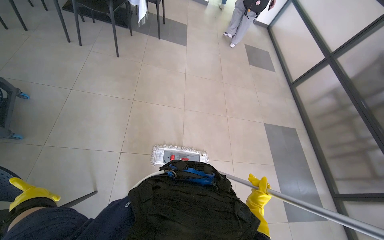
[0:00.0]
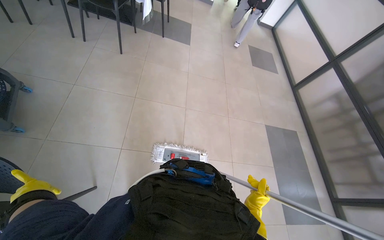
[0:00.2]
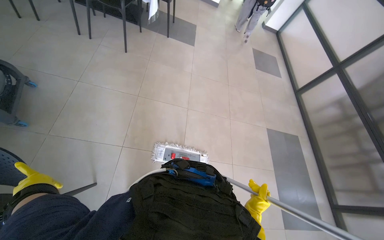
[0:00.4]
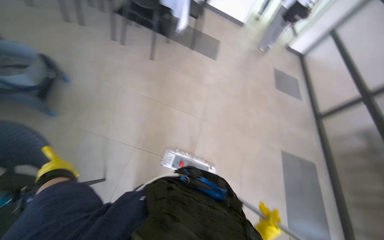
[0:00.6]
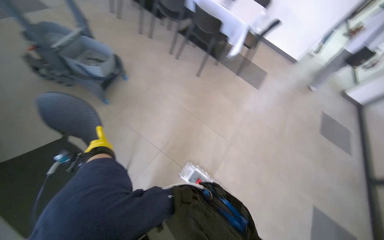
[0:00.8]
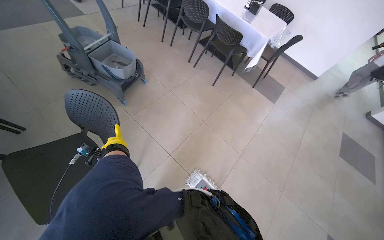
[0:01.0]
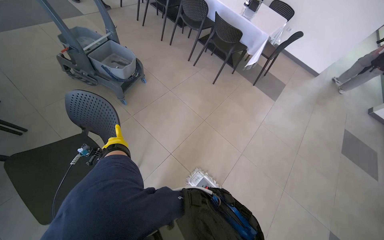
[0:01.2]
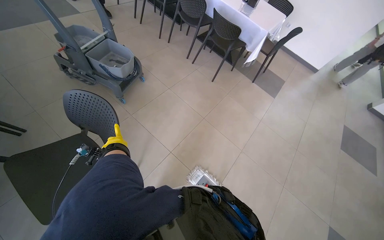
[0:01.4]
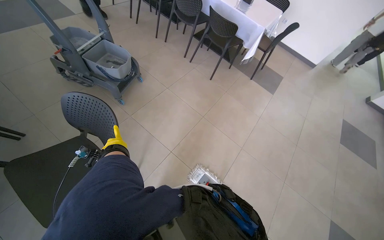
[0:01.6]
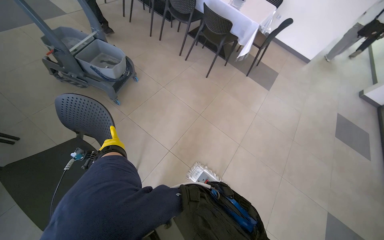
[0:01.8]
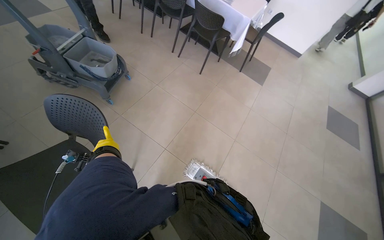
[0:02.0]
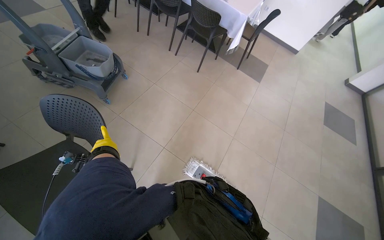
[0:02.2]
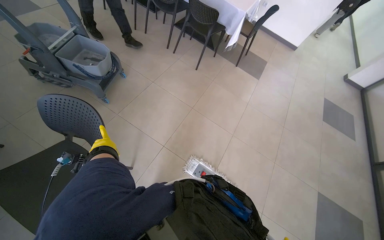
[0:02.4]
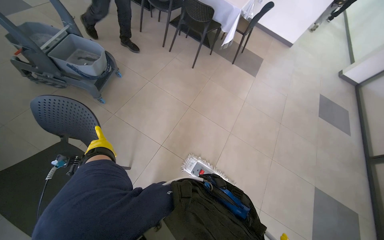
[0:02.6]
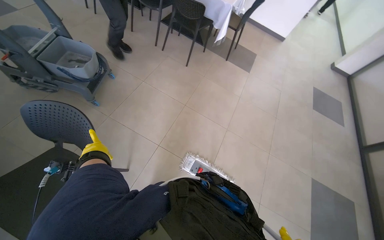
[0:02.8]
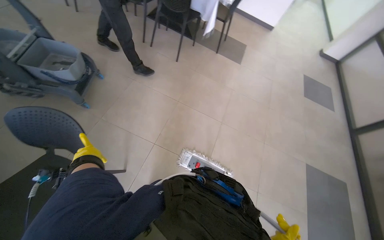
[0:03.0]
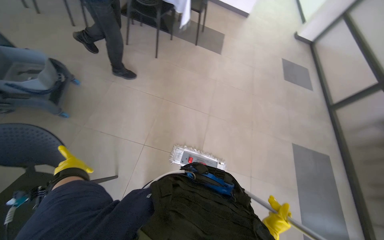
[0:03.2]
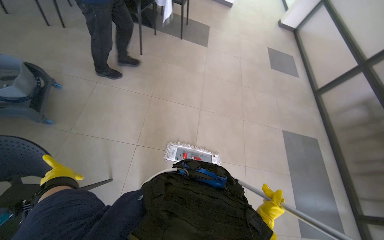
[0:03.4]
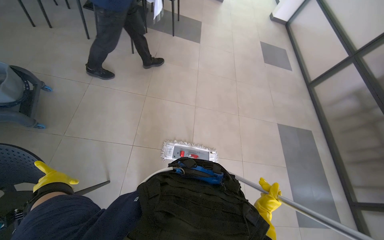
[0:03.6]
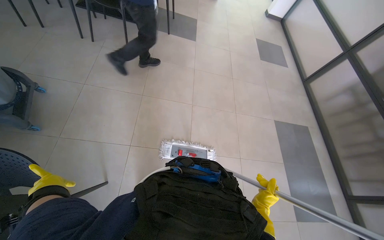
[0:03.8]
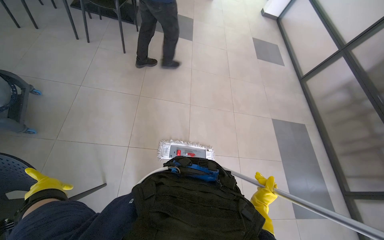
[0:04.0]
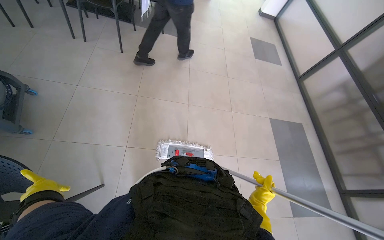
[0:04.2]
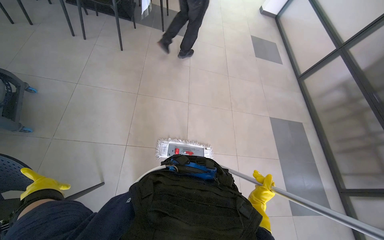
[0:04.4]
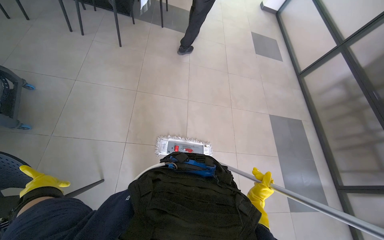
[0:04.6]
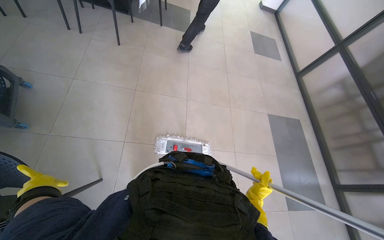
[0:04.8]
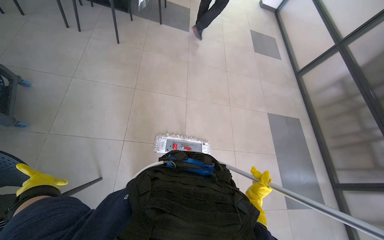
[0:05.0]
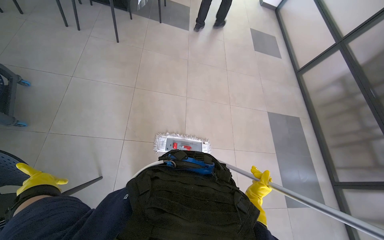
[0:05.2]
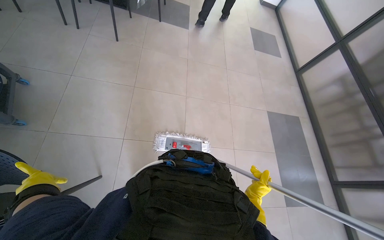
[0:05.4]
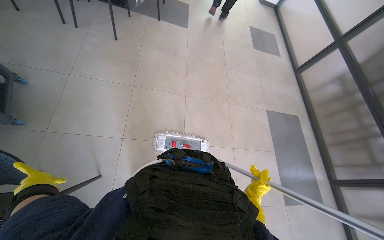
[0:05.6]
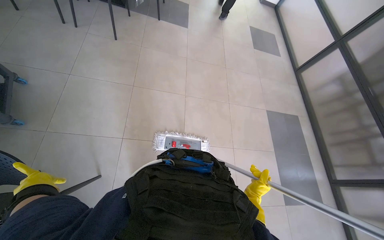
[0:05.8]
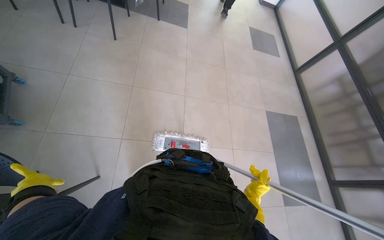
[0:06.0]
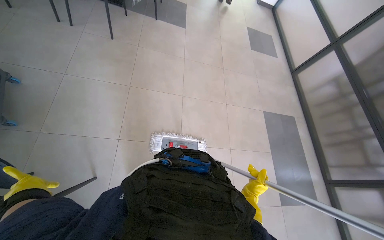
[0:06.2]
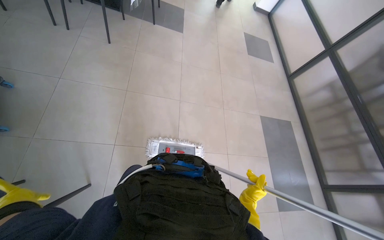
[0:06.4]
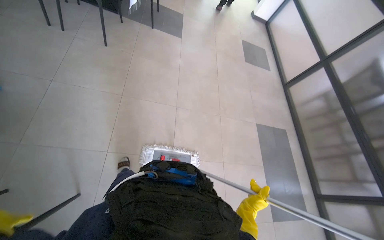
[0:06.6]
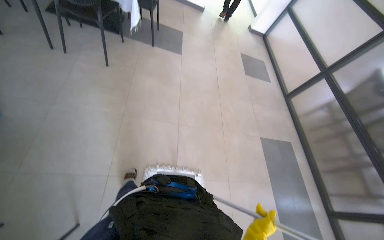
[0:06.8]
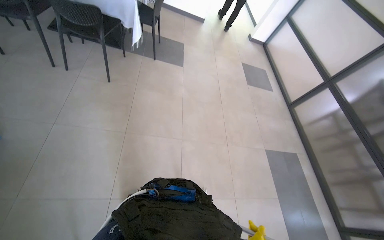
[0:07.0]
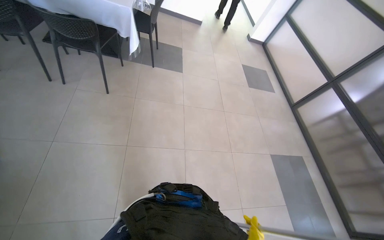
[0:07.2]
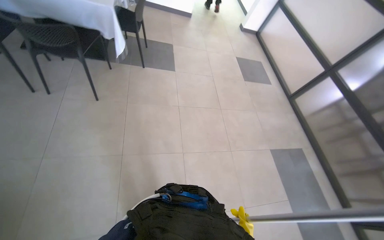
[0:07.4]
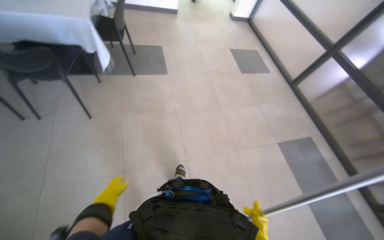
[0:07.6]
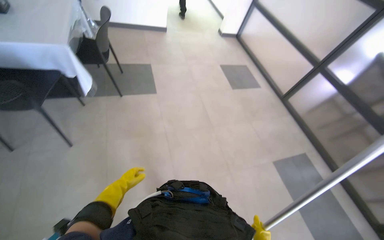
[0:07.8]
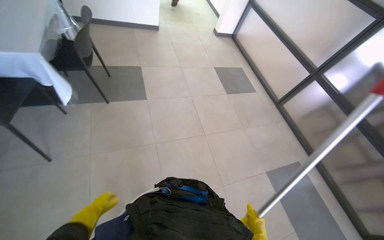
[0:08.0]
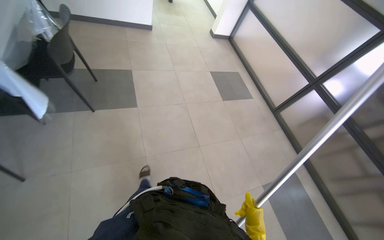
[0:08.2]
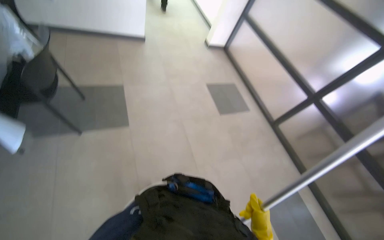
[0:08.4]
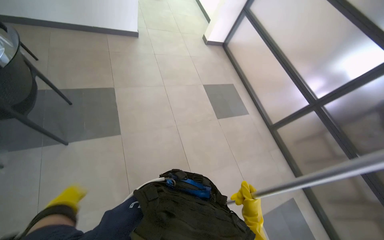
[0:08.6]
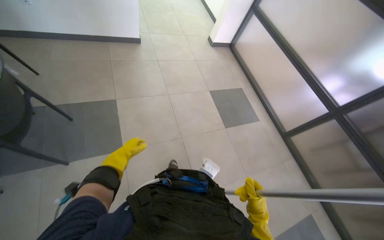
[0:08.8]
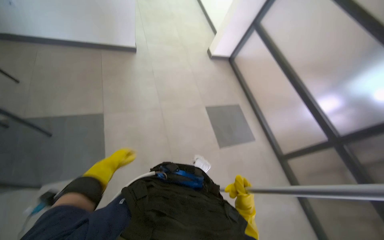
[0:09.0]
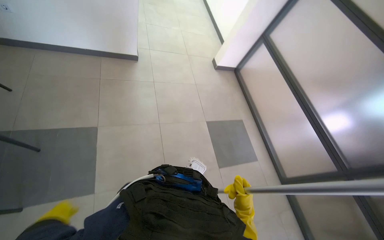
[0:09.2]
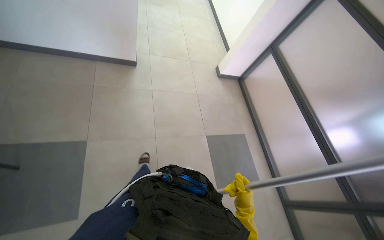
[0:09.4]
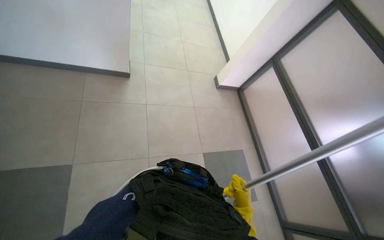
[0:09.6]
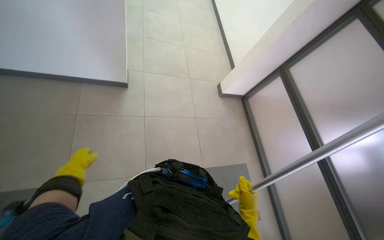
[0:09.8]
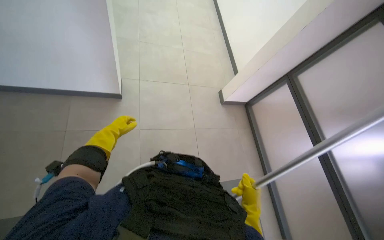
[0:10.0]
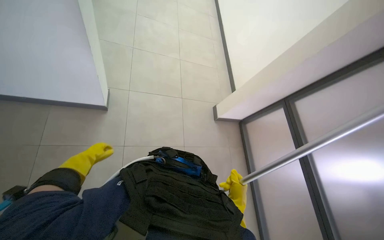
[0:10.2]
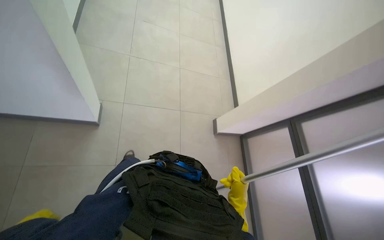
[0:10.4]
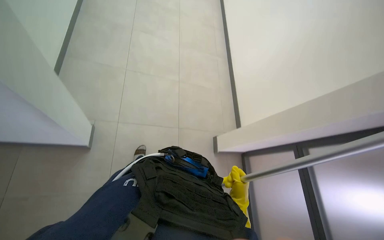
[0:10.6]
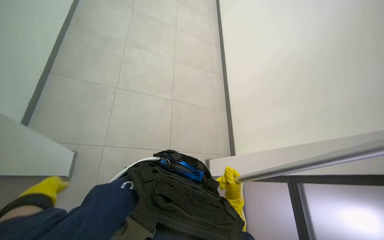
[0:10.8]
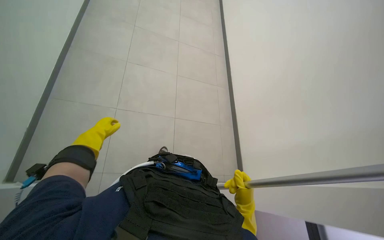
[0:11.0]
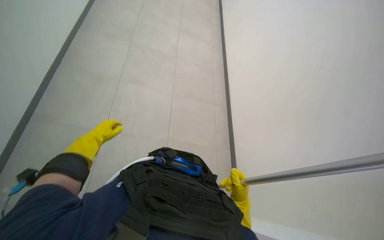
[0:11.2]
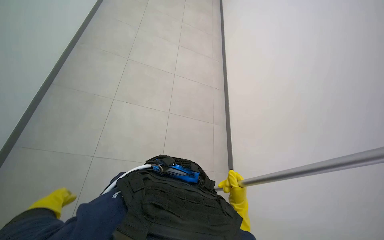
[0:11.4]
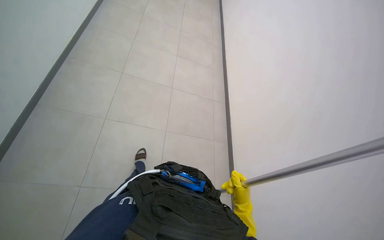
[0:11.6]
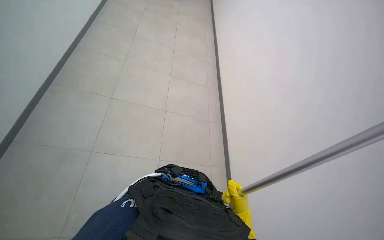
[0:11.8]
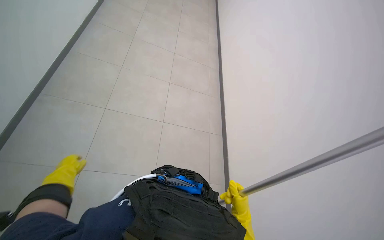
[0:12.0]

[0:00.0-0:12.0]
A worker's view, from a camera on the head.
Job: mopping floor.
The whole recording: Mopping cafeteria floor. The worker mops the cafeteria floor with a flat mop.
0:00.0 to 0:01.6: The wearer looks some 35 degrees further to the left. The wearer looks approximately 10 degrees further upward.
0:03.0 to 0:04.4: The head rotates some 20 degrees to the right. The left hand is displaced nearer to the camera by roughly 10 cm.
0:06.0 to 0:07.6: The head travels some 40 cm.
0:07.6 to 0:09.0: The camera is carried roughly 1.5 m.
0:09.0 to 0:10.4: The camera is carried some 1 m.
0:10.4 to 0:12.0: The view tilts about 30 degrees upward.

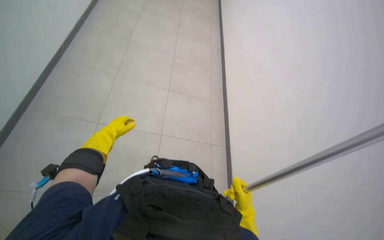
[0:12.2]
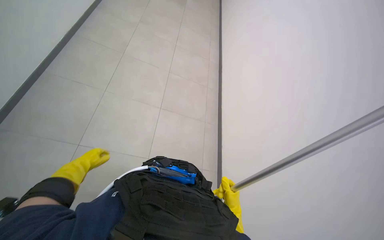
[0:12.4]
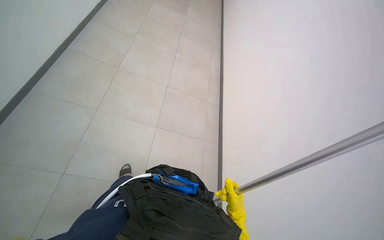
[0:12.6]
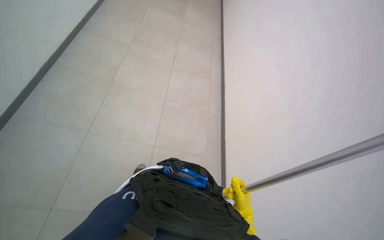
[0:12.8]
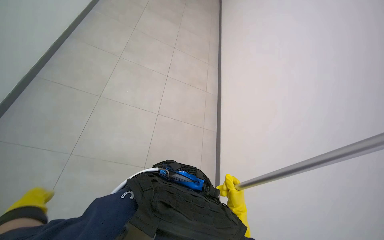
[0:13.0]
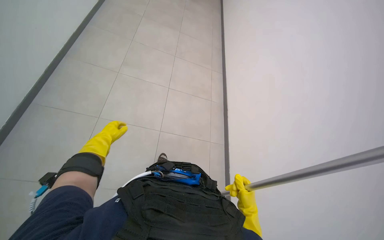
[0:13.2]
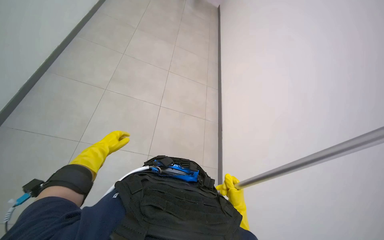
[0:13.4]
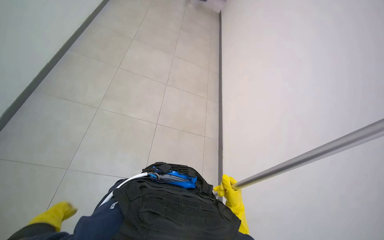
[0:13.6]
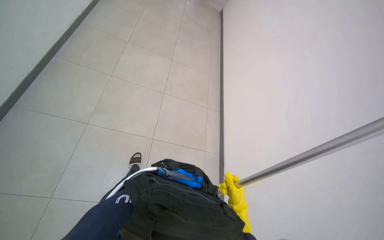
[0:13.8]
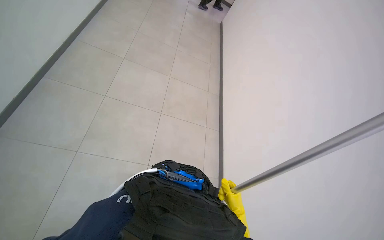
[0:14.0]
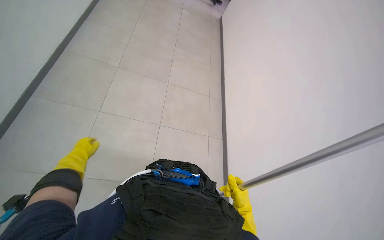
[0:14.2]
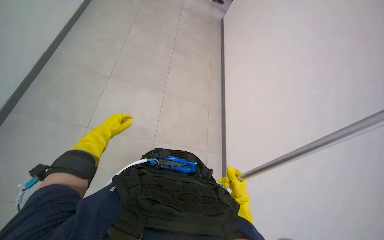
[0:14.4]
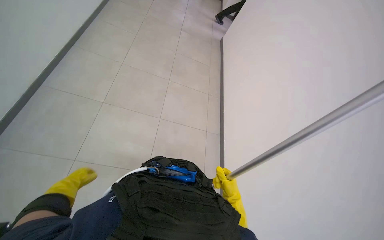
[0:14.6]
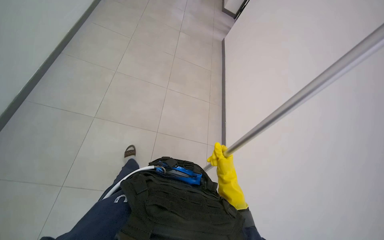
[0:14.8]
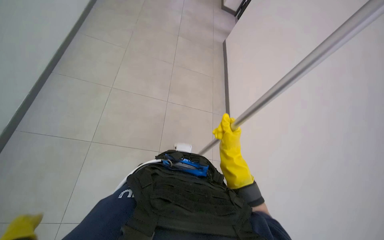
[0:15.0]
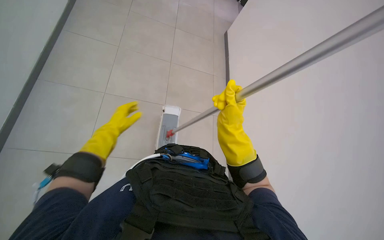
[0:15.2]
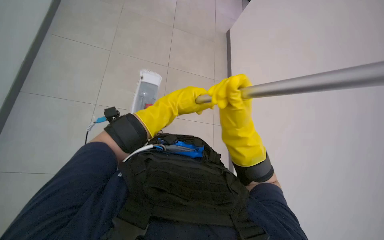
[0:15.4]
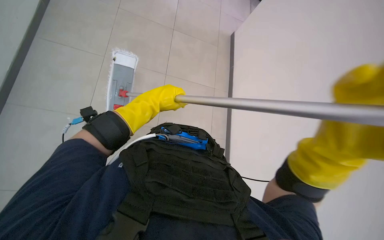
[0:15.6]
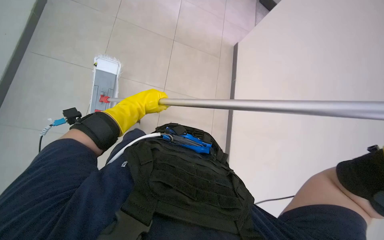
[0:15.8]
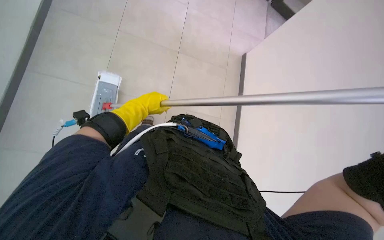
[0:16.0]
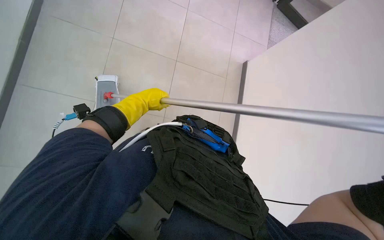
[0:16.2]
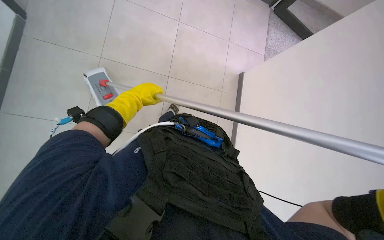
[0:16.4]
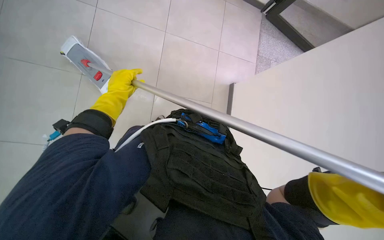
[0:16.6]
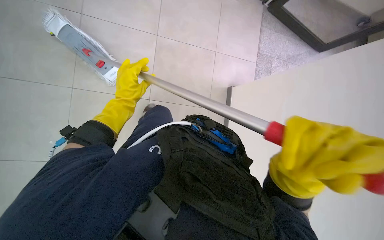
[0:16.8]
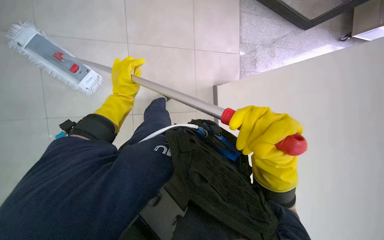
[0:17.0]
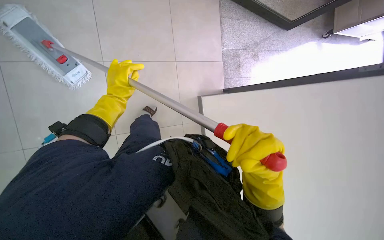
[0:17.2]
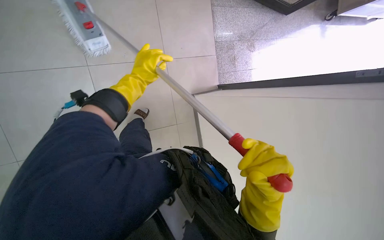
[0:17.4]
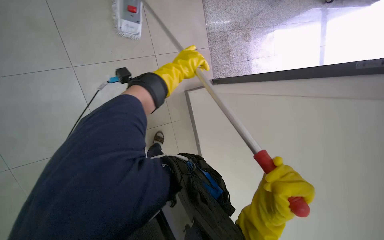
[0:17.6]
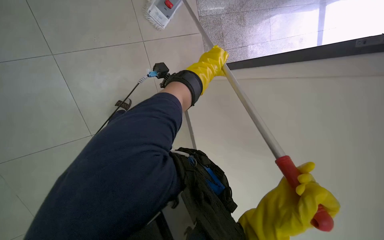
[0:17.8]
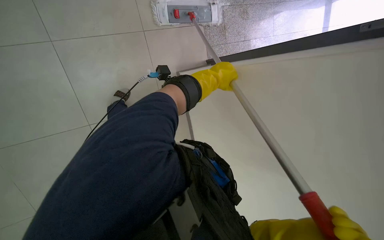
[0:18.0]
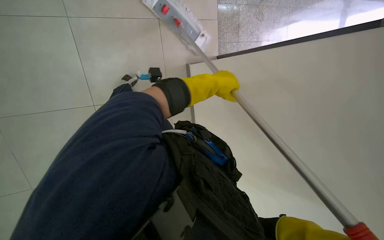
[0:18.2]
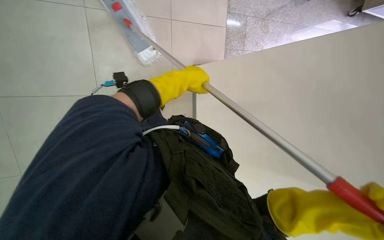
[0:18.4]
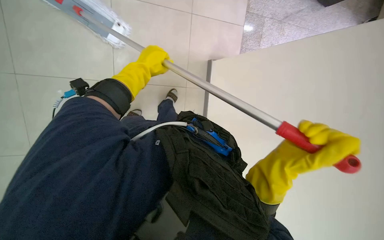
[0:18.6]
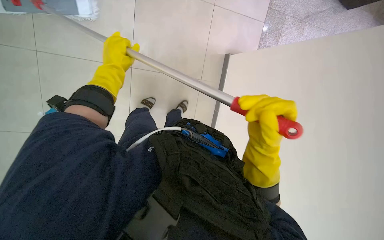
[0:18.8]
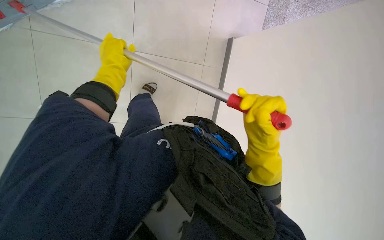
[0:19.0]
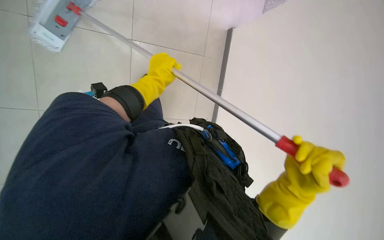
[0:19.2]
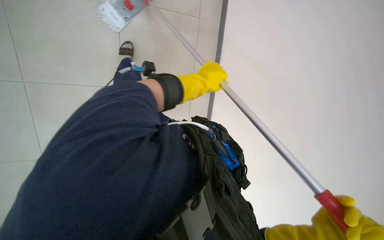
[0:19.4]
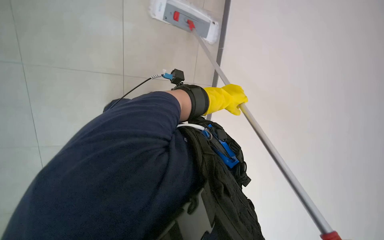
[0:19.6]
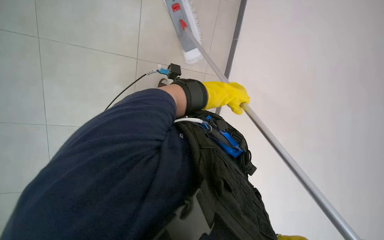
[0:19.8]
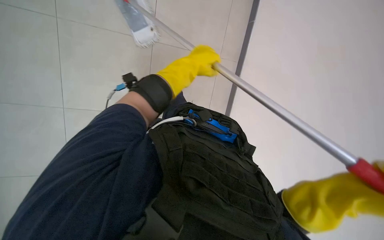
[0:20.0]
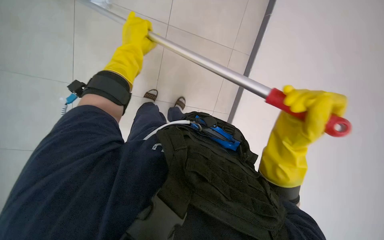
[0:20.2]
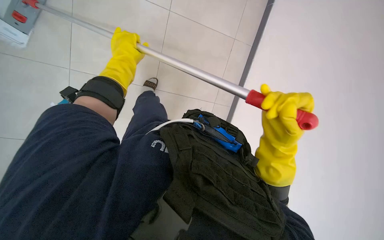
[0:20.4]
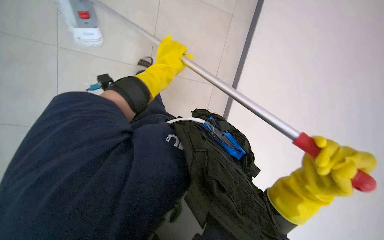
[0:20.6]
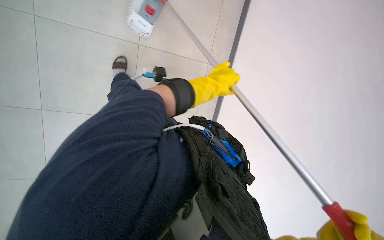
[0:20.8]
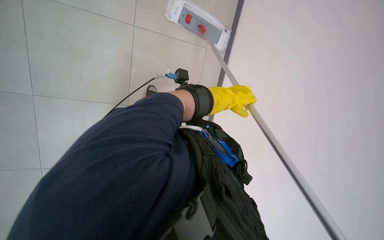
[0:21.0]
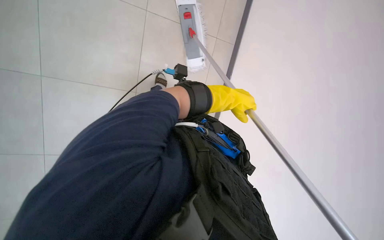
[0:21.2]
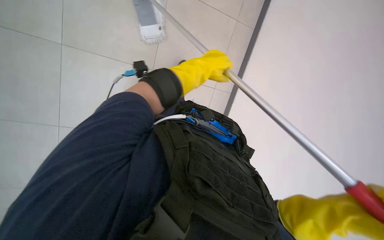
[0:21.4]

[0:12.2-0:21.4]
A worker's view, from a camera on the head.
Job: mopping floor.
The whole recording: Mopping cafeteria floor. The worker mops the cafeteria floor with a flat mop.
0:13.8 to 0:15.2: The right hand goes roughly 20 cm up the picture.
0:16.8 to 0:18.4: The left hand travels to the right by some 25 cm.
0:18.4 to 0:19.8: The scene rotates clockwise by roughly 30 degrees.
